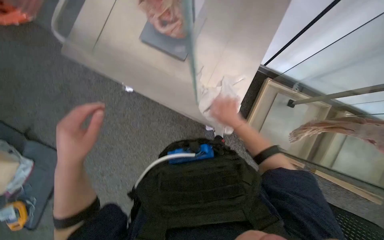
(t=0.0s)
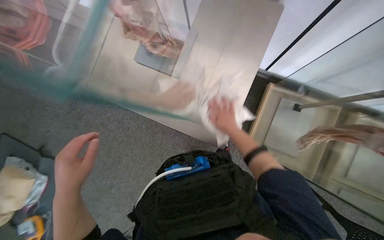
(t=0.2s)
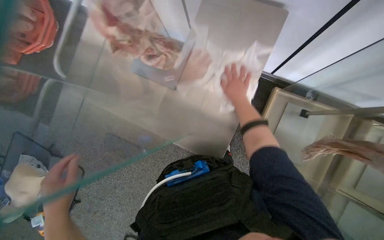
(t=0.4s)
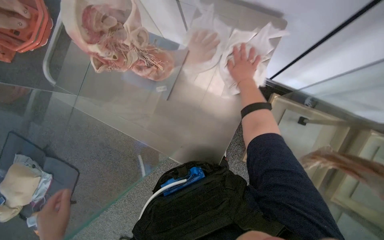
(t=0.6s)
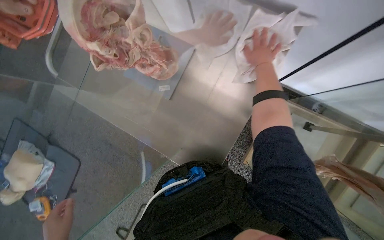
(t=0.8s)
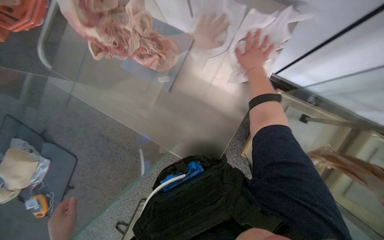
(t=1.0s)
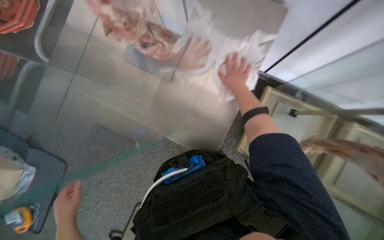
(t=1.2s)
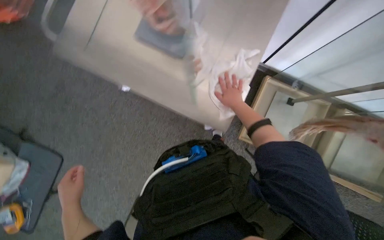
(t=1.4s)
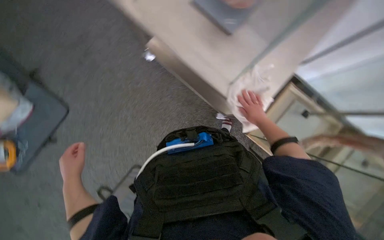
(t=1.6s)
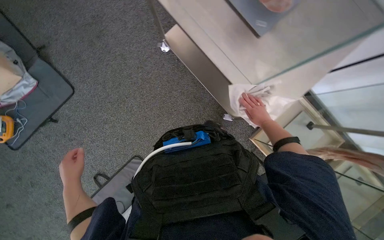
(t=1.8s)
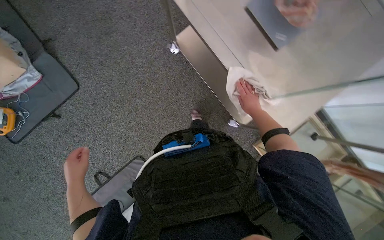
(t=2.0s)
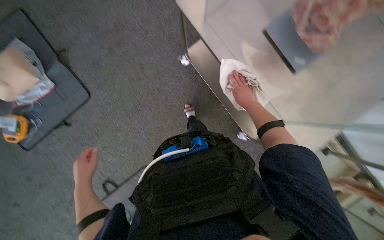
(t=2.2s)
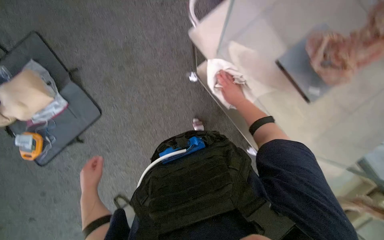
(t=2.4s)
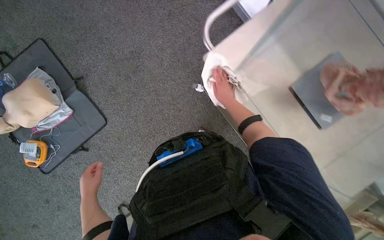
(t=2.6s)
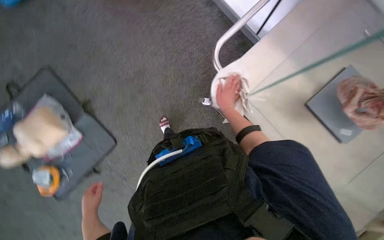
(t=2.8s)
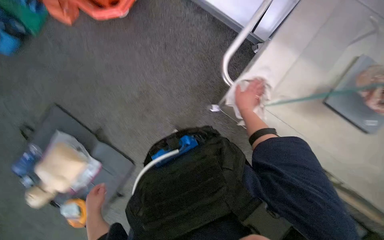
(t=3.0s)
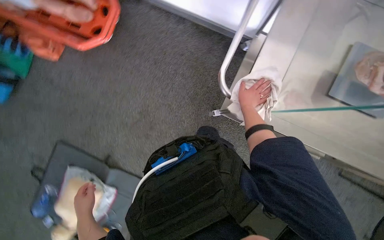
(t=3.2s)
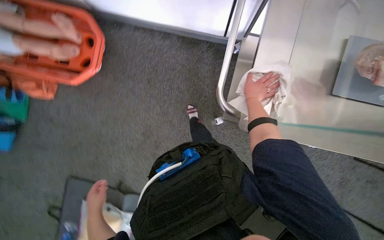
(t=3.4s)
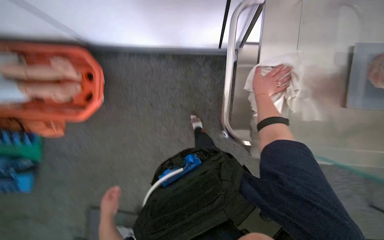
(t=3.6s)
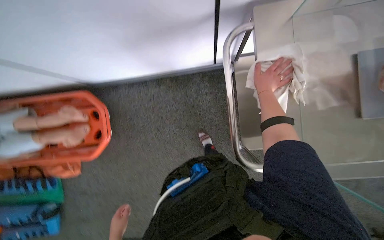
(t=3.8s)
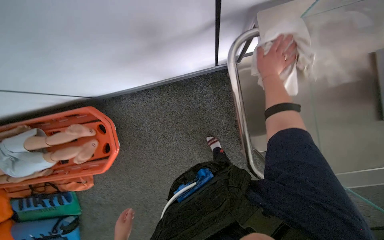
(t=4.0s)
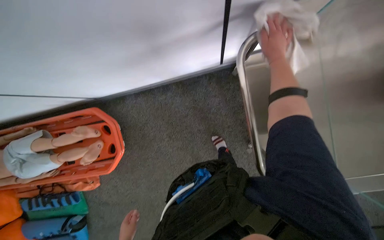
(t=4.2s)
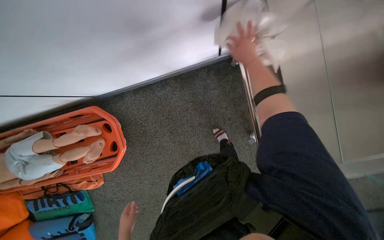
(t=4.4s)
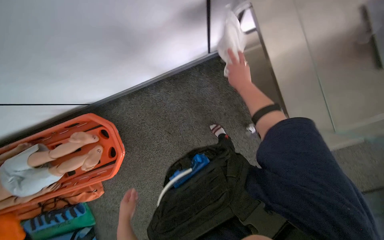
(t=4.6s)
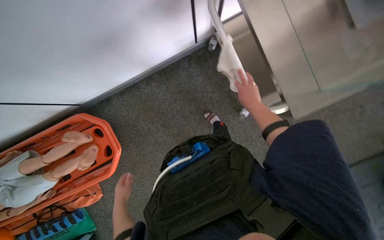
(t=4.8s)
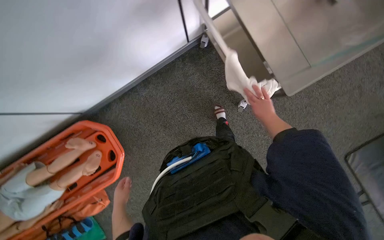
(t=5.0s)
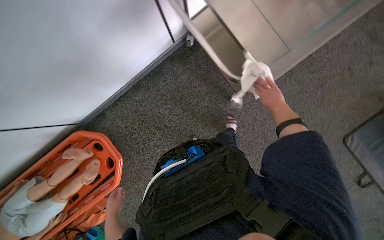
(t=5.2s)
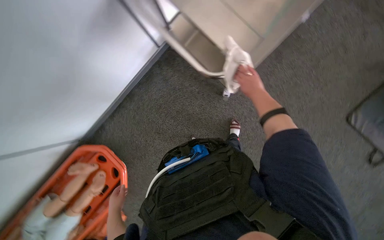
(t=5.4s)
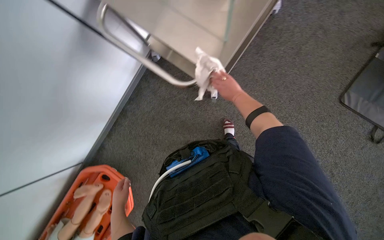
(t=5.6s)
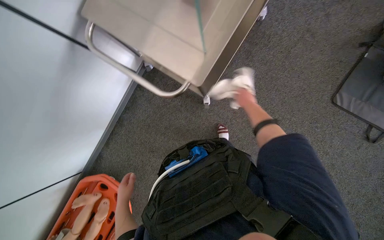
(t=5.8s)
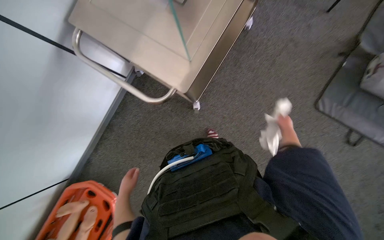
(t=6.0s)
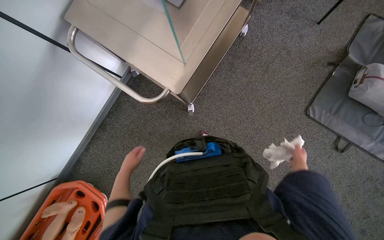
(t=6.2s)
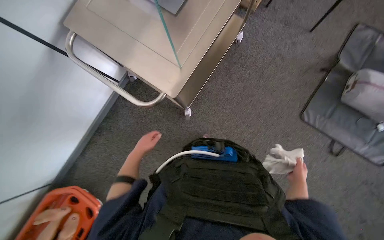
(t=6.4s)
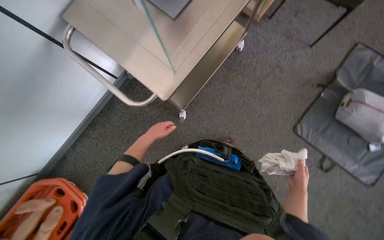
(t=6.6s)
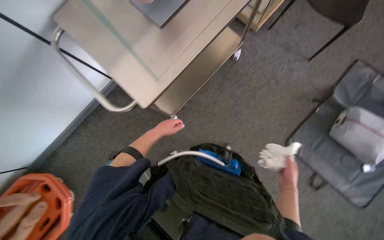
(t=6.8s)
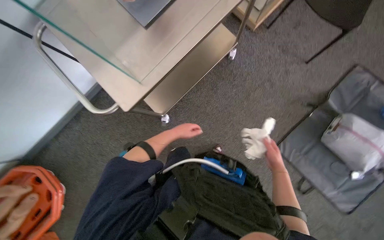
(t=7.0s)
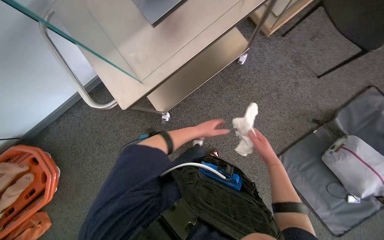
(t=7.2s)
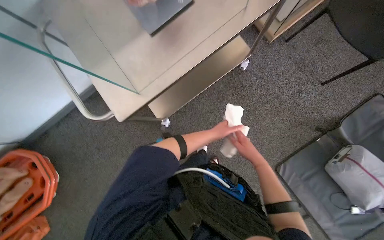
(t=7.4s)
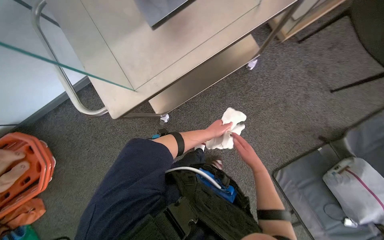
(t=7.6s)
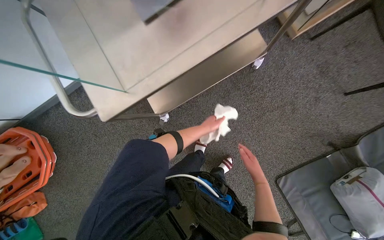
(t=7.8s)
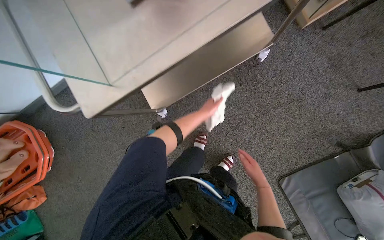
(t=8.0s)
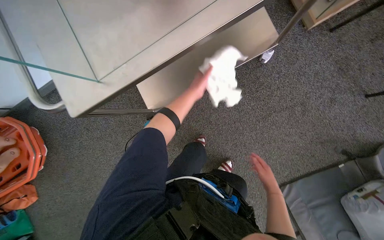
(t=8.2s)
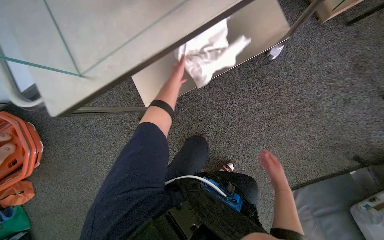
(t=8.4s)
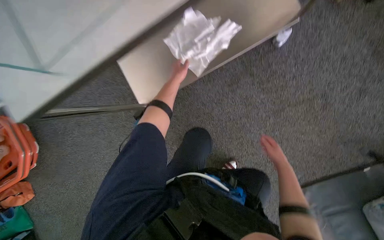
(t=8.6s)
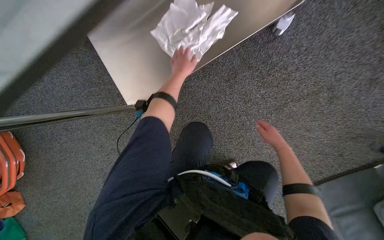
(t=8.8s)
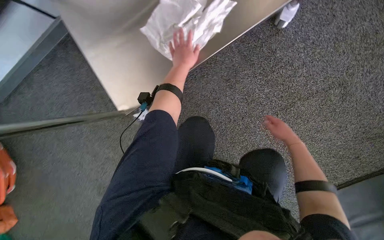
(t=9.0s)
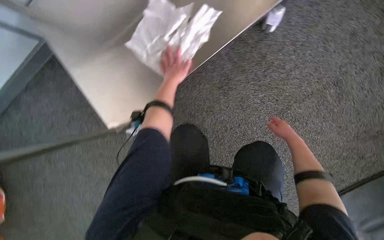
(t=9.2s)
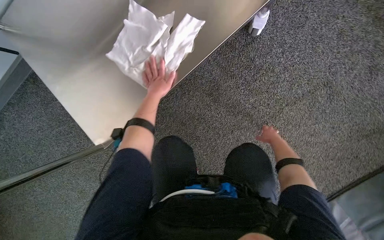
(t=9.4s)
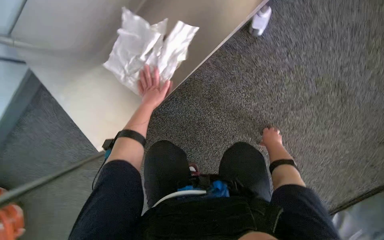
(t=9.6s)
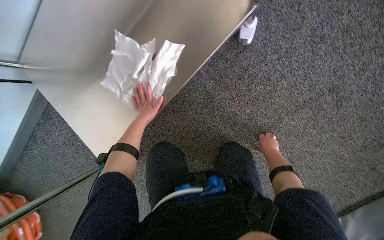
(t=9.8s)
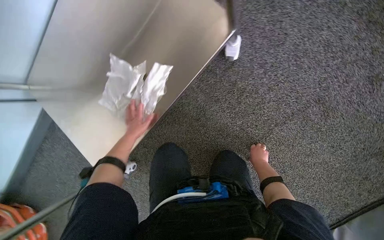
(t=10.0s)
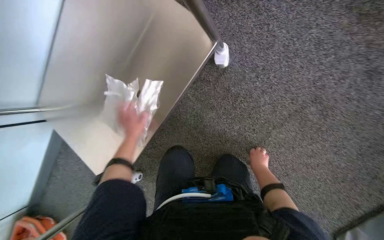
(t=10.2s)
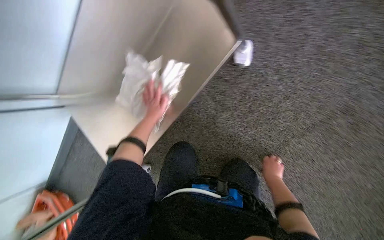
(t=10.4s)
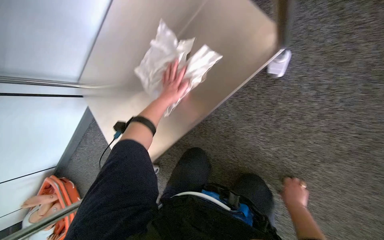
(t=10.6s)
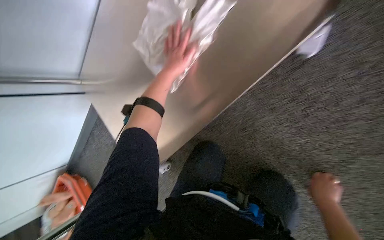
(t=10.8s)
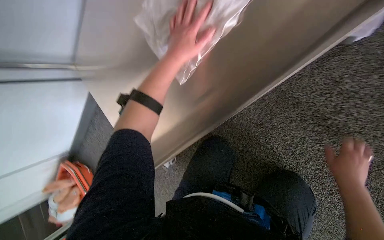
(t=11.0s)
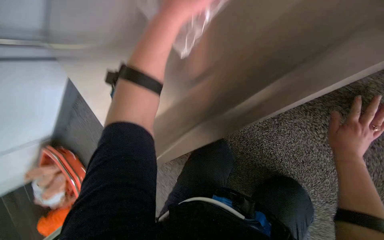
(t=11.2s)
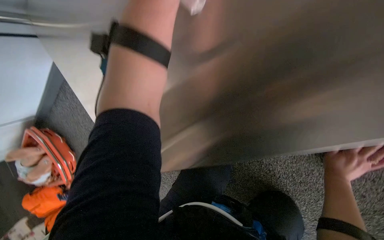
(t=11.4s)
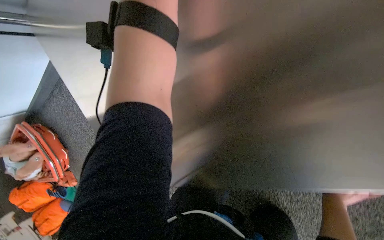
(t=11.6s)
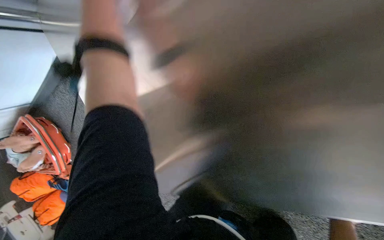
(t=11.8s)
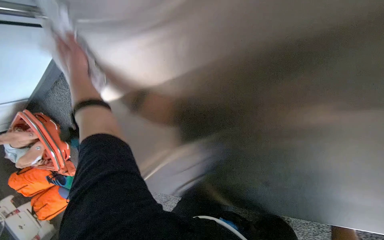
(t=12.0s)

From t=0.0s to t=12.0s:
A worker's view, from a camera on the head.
Job: wiping surfaces.
The whole recording: Wiping metal cart. Wipes the metal cart with a white cloth.
From t=0.0s to t=1.6s: The right hand travels up the picture and back again, roughly 30 cm each way.
From t=1.6s to t=3.0s: The camera is carried approximately 60 cm.
From t=3.0s to t=4.4s: The camera is aimed roughly 15 degrees further to the left. The wearer looks approximately 20 degrees further upward. Everything in view rotates approximately 50 degrees counterclockwise.
From t=4.4s to t=6.0s: The head travels roughly 60 cm. The scene turns some 40 degrees counterclockwise in the picture.
From t=6.0s to t=7.6s: The scene rotates clockwise by roughly 25 degrees. The left hand goes about 80 cm to the right and up the picture.
From t=7.6s to t=9.0s: The camera travels about 50 cm.
From t=9.0s to t=10.4s: The view swings approximately 15 degrees to the left.
From t=10.4s to t=12.0s: The scene rotates clockwise by approximately 30 degrees.

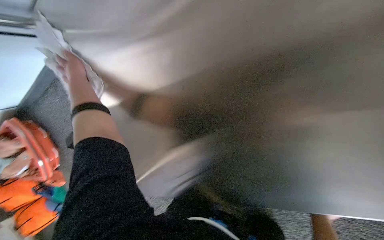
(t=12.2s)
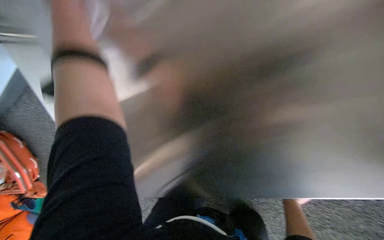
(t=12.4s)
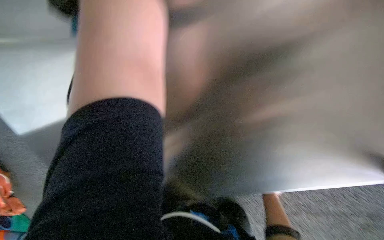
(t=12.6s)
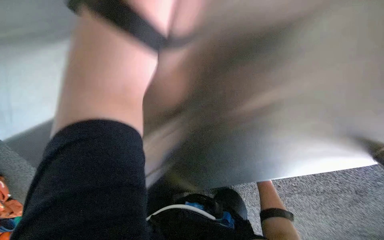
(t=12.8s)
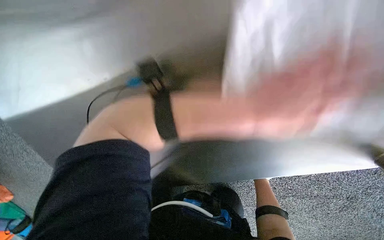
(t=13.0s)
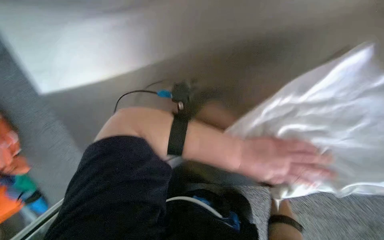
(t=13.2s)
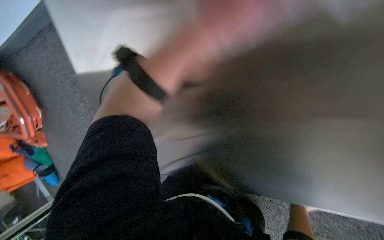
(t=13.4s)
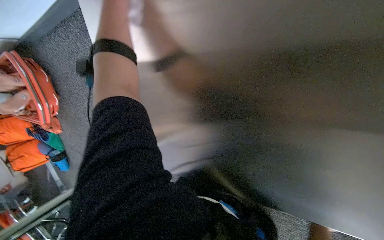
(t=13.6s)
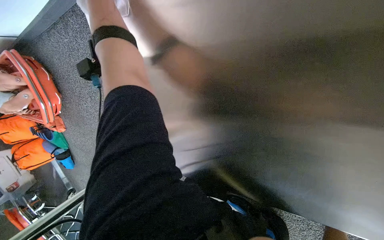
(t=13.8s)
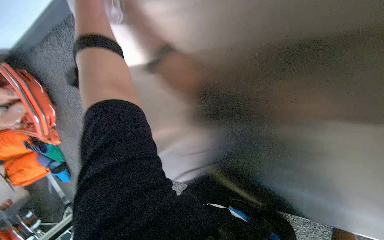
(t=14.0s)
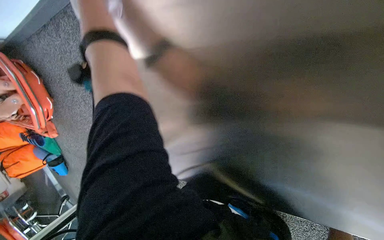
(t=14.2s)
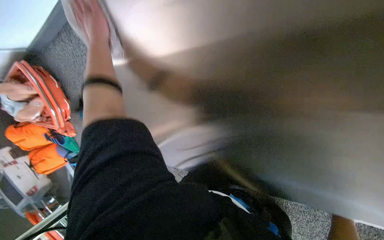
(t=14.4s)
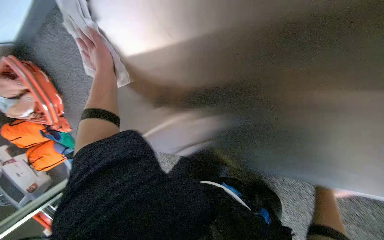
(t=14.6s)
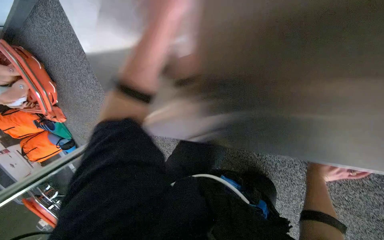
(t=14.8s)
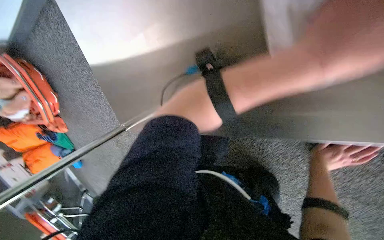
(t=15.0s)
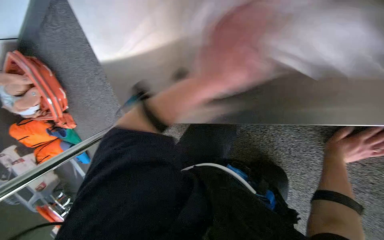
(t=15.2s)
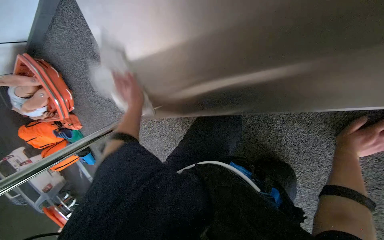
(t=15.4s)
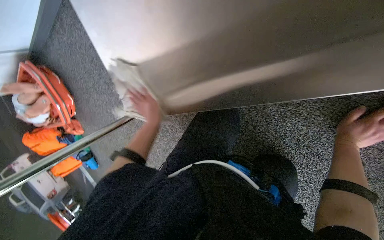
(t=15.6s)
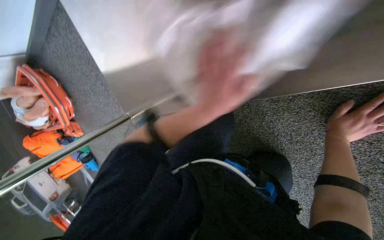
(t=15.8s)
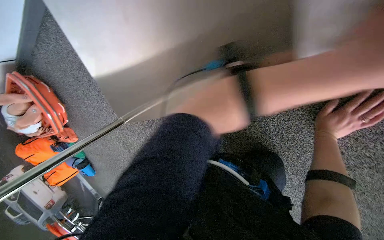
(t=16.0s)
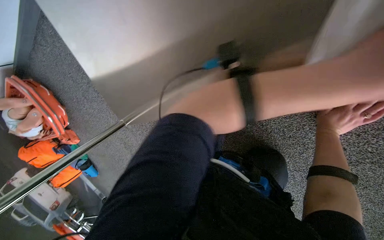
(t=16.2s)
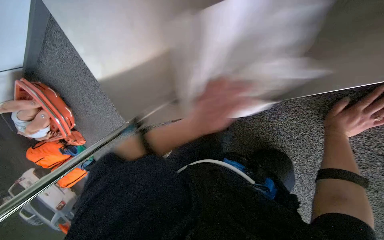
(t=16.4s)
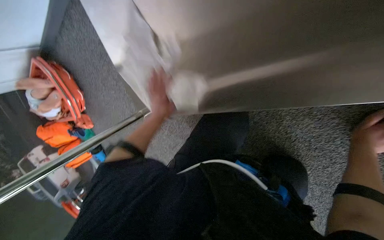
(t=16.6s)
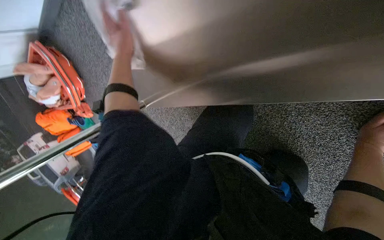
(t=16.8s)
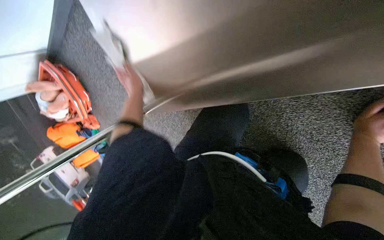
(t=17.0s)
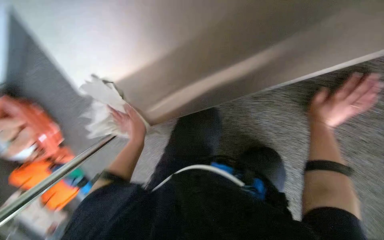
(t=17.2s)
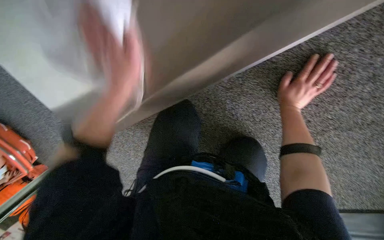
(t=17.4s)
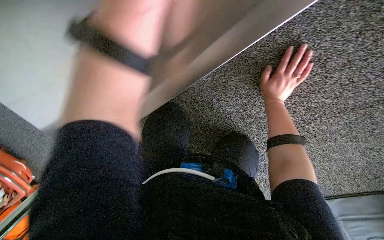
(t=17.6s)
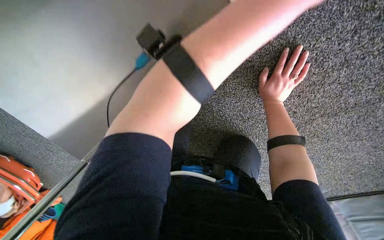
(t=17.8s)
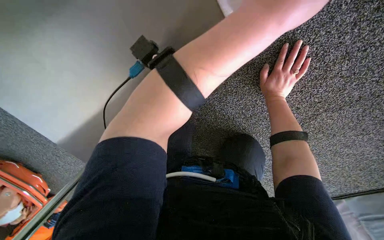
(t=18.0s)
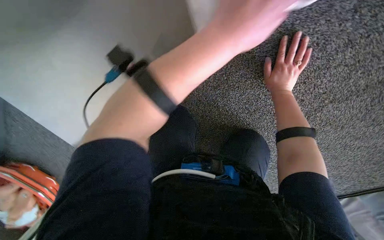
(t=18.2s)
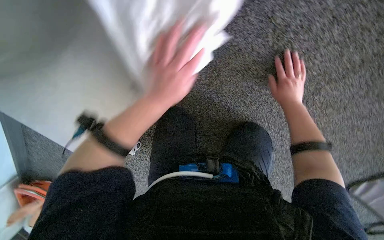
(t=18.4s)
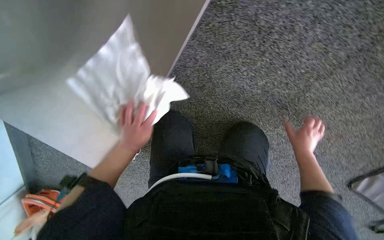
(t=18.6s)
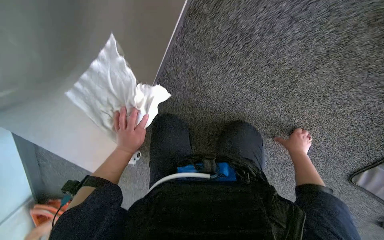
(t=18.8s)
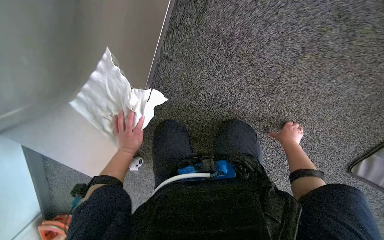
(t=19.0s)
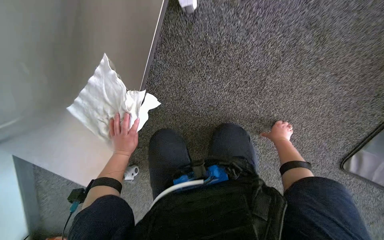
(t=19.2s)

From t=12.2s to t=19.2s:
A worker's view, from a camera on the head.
Job: wiping surfaces.
The whole recording: Wiping metal cart. Wipes the metal cart with a white cloth.
From t=17.8s to t=19.2s: The camera pitches upward, by some 15 degrees. The right hand heads down the picture and to the right, covering some 35 cm.
